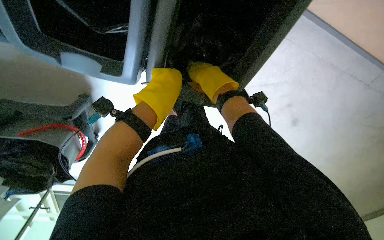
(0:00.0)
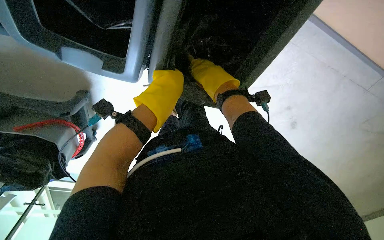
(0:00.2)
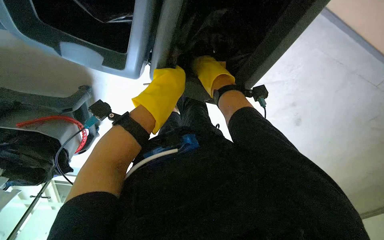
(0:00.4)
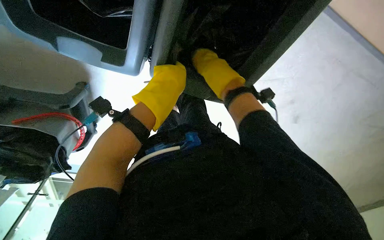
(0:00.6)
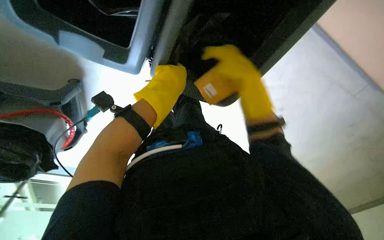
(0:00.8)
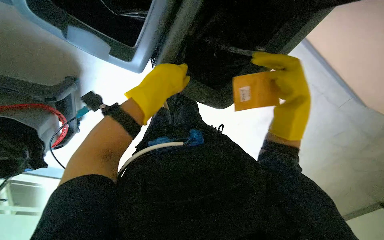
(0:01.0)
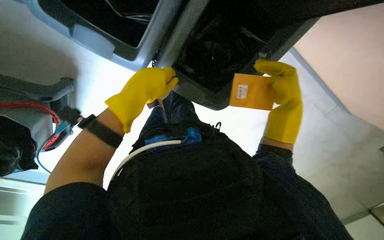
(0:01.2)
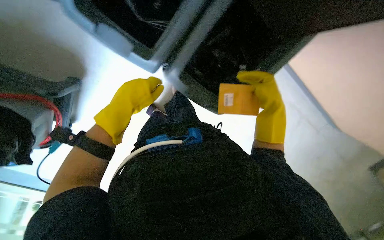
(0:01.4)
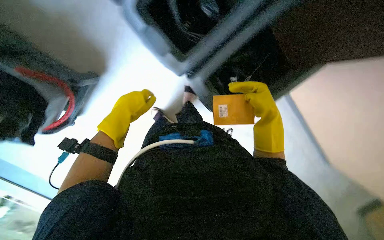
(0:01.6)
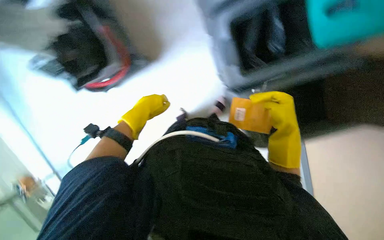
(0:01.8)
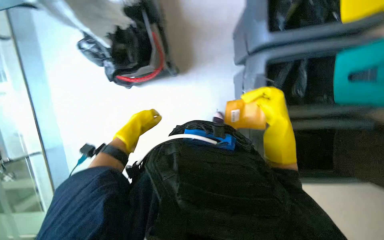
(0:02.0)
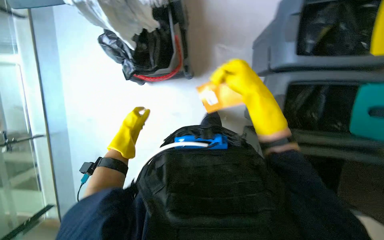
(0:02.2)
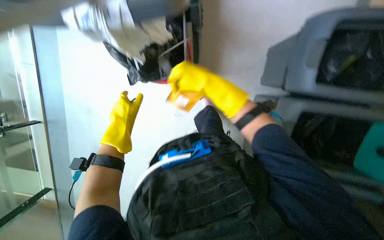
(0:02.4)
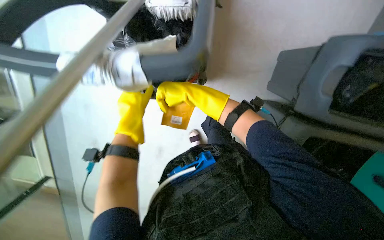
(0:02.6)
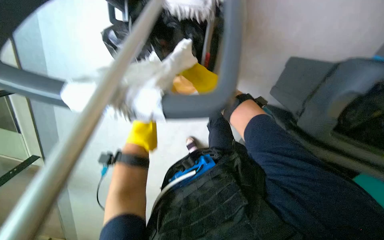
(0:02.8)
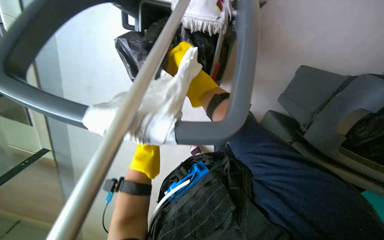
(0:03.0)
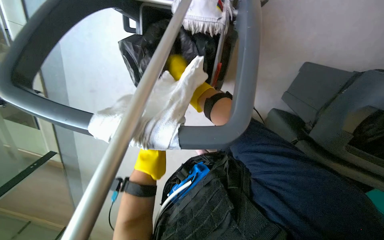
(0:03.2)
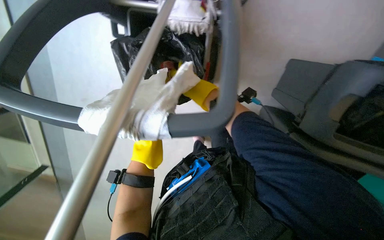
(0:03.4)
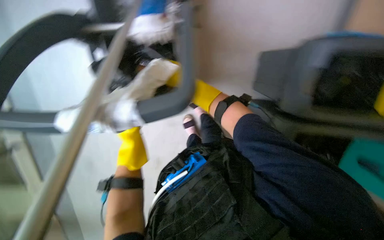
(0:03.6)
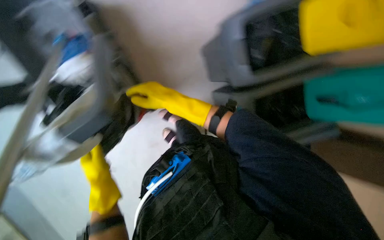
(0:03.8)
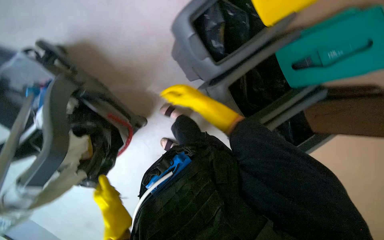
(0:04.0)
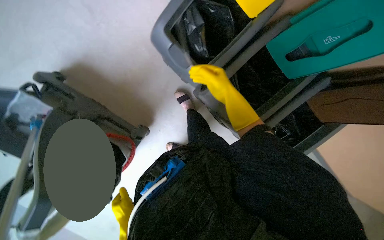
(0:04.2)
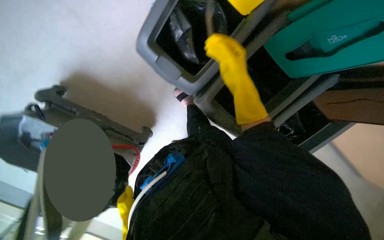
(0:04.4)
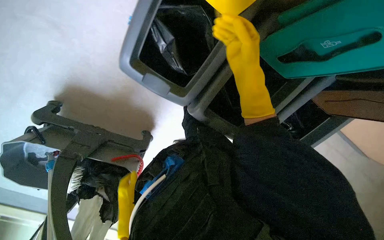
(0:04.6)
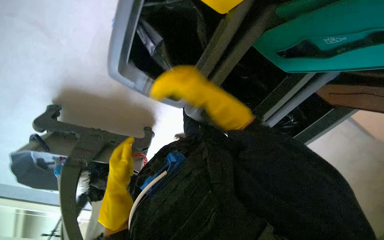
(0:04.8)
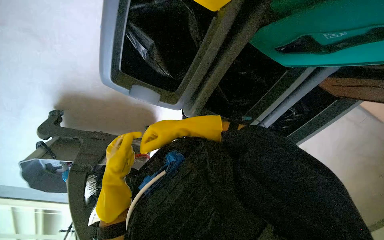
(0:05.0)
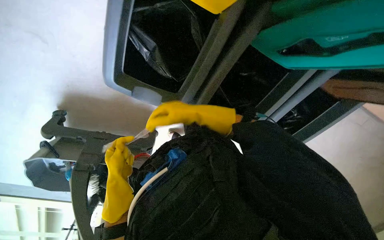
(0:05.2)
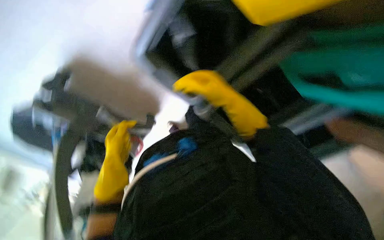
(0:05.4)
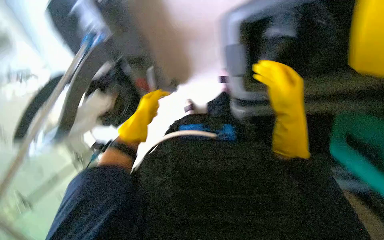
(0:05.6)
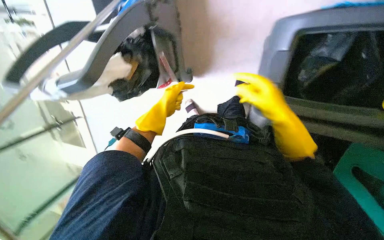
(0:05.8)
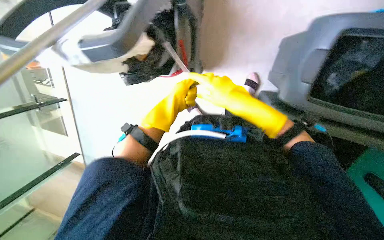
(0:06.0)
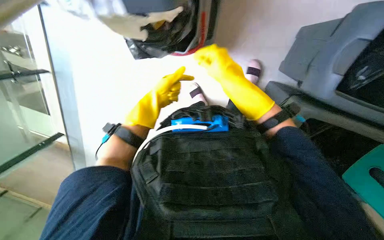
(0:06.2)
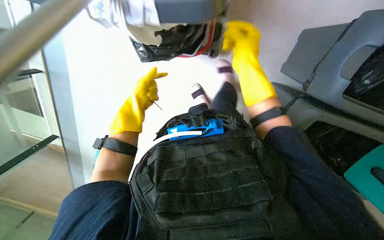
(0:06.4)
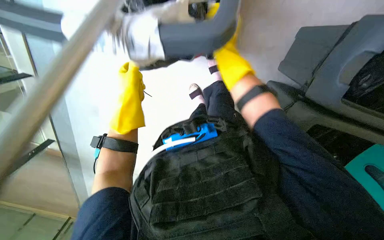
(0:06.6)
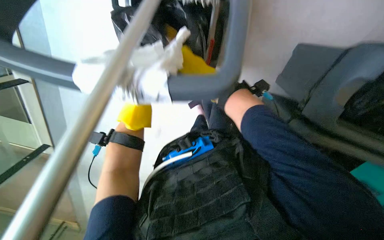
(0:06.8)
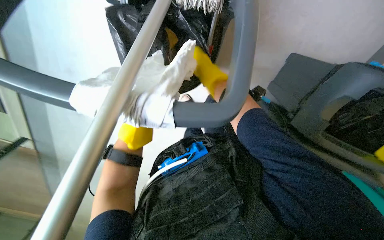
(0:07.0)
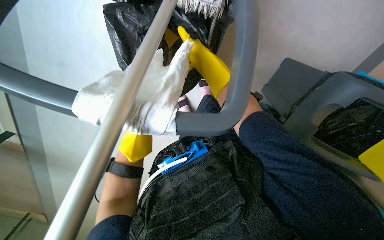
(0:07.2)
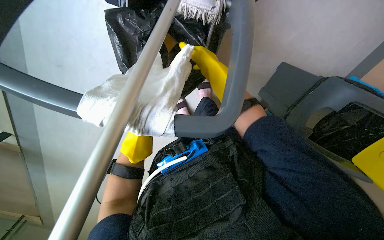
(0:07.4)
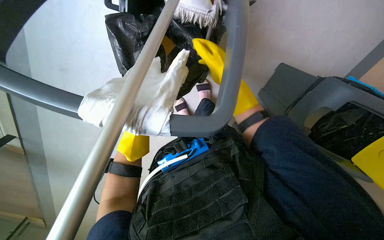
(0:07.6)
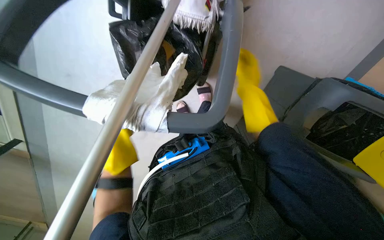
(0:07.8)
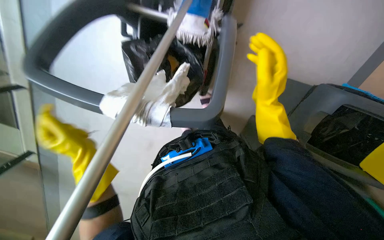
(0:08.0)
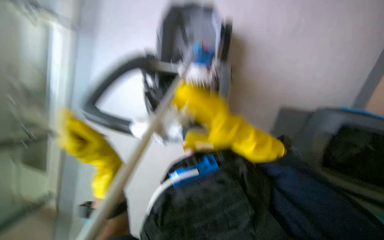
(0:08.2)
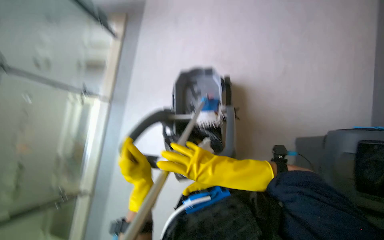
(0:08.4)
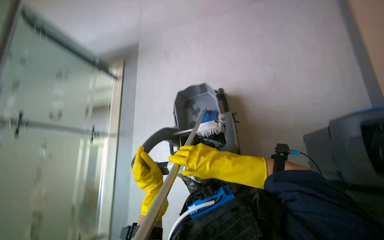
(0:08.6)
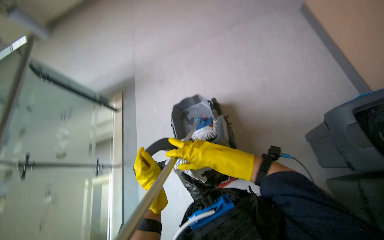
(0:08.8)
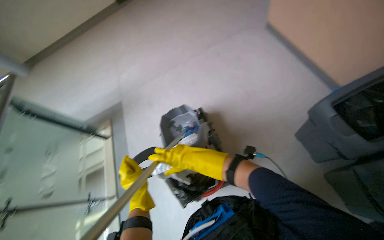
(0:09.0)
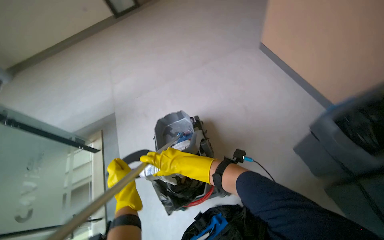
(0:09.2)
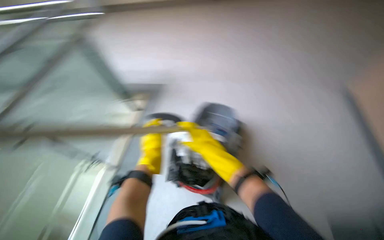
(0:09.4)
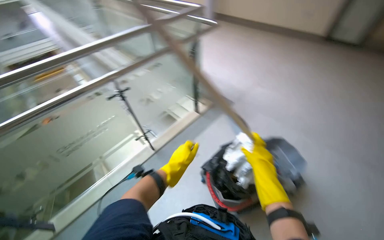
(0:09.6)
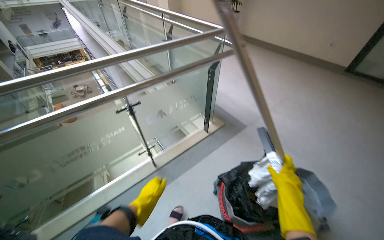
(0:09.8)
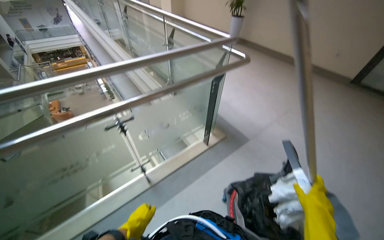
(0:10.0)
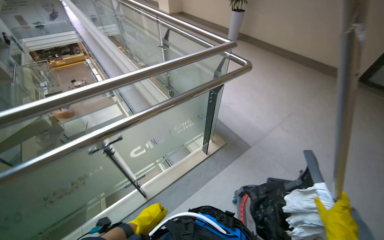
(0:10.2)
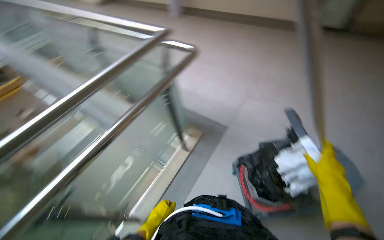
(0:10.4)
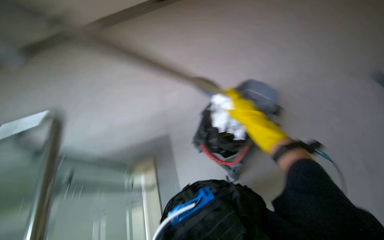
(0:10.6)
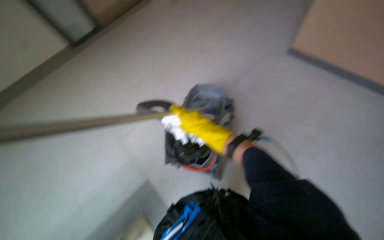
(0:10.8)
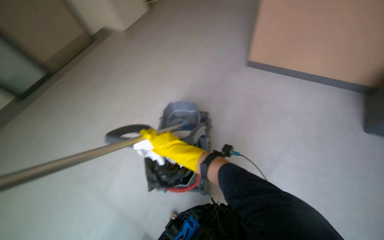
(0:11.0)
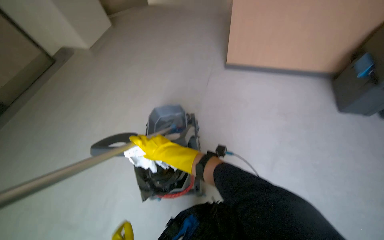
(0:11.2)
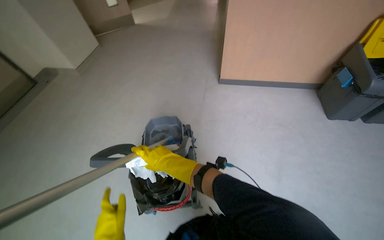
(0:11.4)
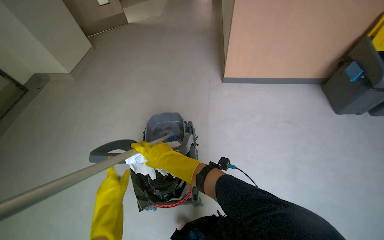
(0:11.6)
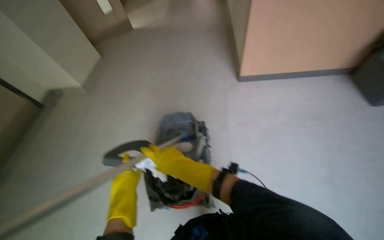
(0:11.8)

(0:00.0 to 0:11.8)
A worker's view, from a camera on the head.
Job: managing trash.
The whole recording: Collecting trash from bin. The worker collects trash from the trash bin.
0:00.0 - 0:01.4: The right hand heads to the right, covering approximately 15 cm, while the left hand moves down the picture and to the left, roughly 15 cm.
0:01.4 - 0:03.0: Everything in view rotates about 40 degrees clockwise.
0:03.0 - 0:04.4: The right hand is displaced to the right and nearer to the camera by roughly 40 cm.
0:04.4 - 0:06.0: The wearer looks roughly 20 degrees further downward. Everything in view rotates about 40 degrees clockwise.
0:06.0 - 0:07.4: The left hand travels down the picture and to the left by approximately 10 cm.
0:07.4 - 0:08.8: The view swings about 20 degrees to the left. The camera pitches upward, by some 60 degrees. The scene turns about 35 degrees counterclockwise in the picture.
0:08.8 - 0:10.4: The camera is carried approximately 50 cm.
0:10.4 - 0:11.8: The head turns to the right by roughly 95 degrees. The camera pitches upward, by roughly 15 degrees.

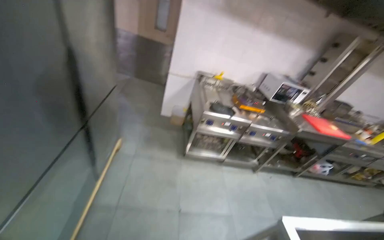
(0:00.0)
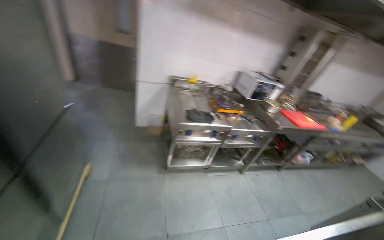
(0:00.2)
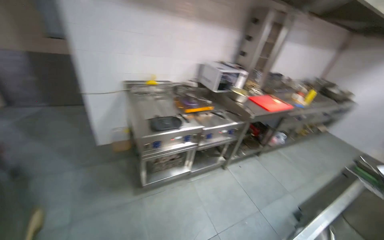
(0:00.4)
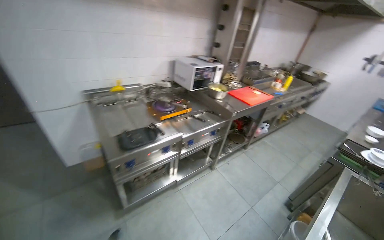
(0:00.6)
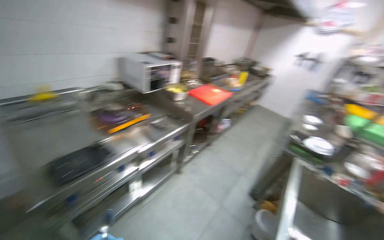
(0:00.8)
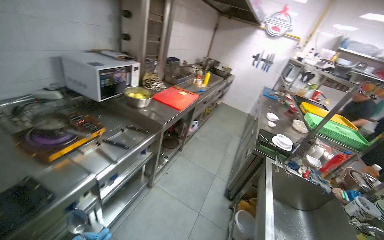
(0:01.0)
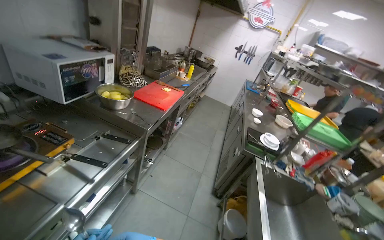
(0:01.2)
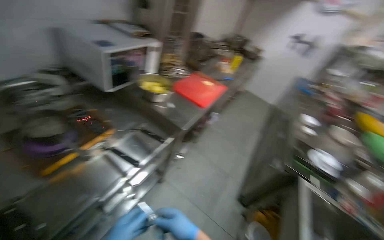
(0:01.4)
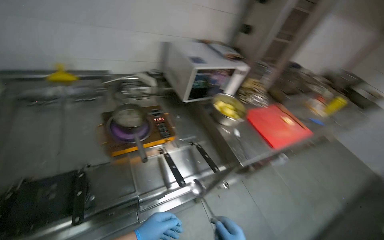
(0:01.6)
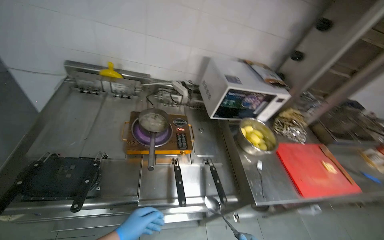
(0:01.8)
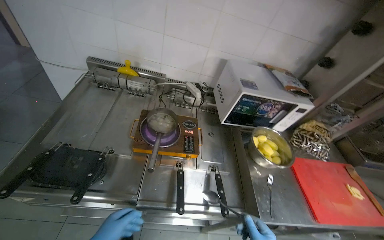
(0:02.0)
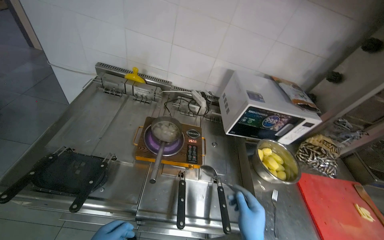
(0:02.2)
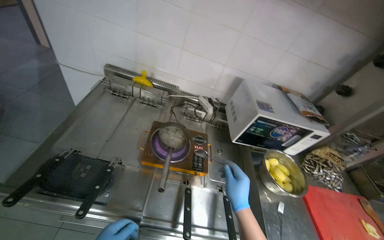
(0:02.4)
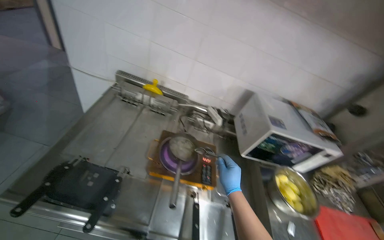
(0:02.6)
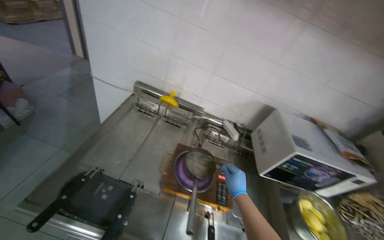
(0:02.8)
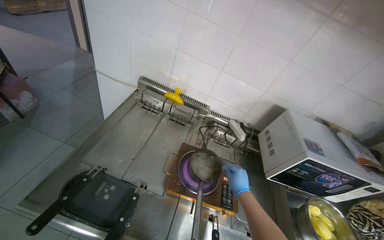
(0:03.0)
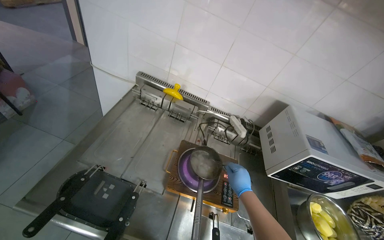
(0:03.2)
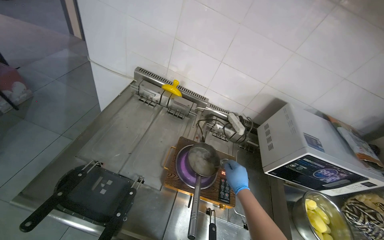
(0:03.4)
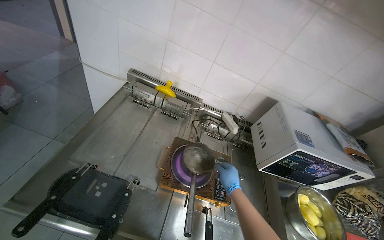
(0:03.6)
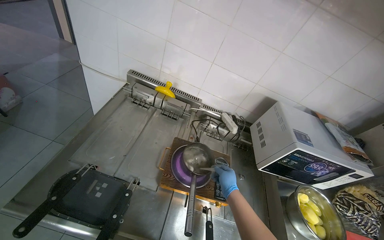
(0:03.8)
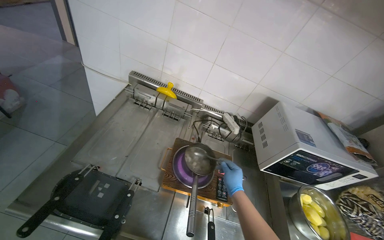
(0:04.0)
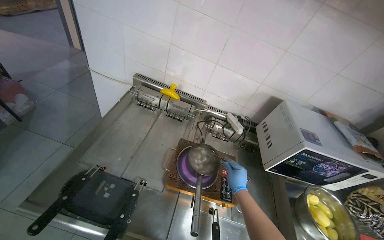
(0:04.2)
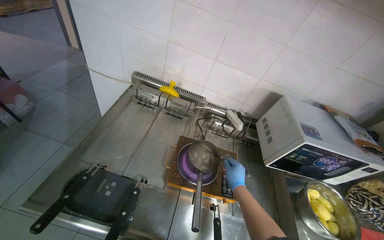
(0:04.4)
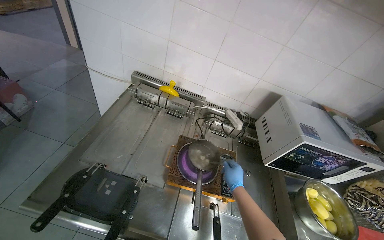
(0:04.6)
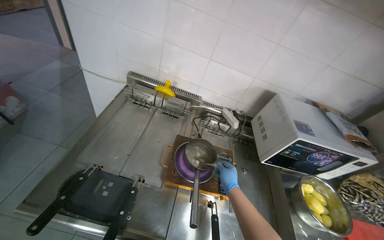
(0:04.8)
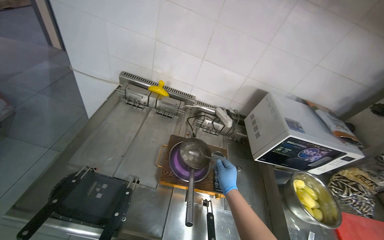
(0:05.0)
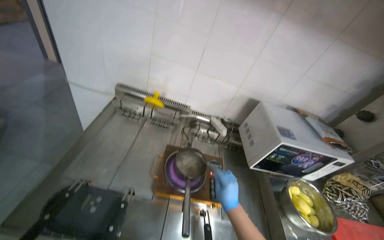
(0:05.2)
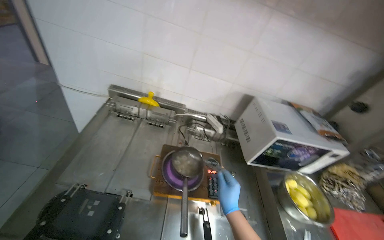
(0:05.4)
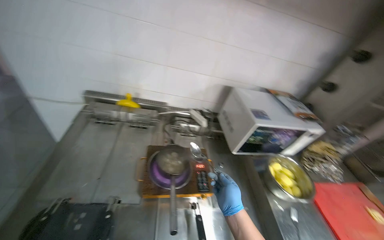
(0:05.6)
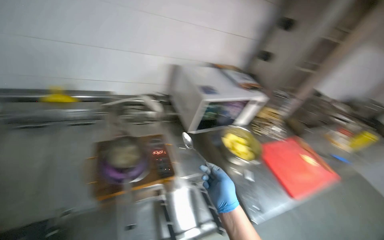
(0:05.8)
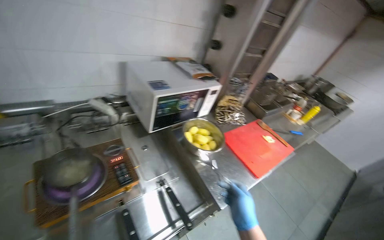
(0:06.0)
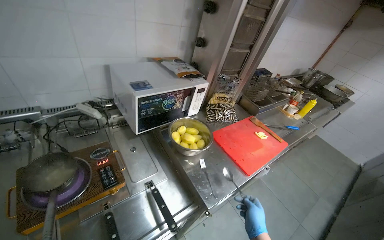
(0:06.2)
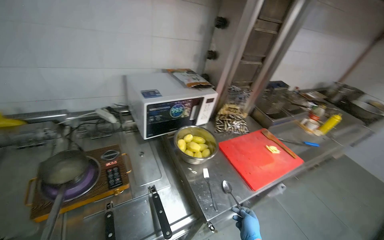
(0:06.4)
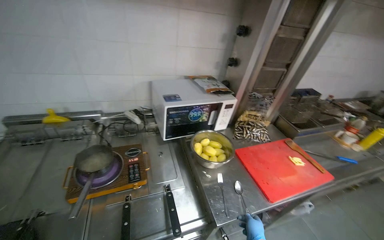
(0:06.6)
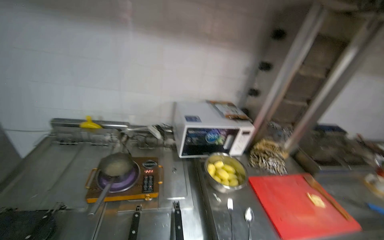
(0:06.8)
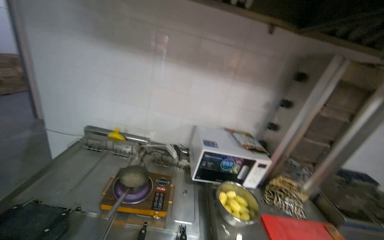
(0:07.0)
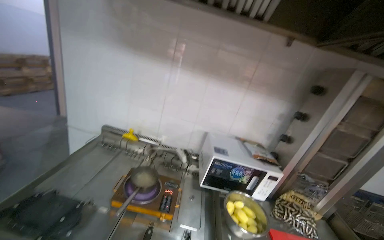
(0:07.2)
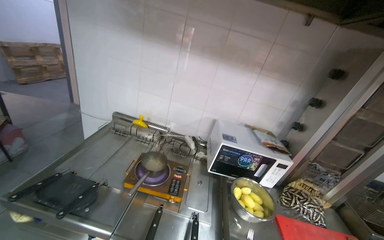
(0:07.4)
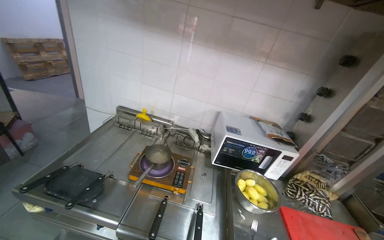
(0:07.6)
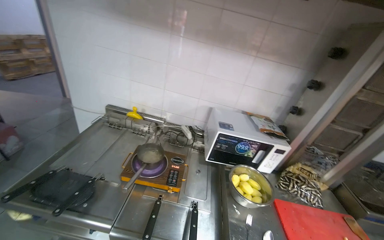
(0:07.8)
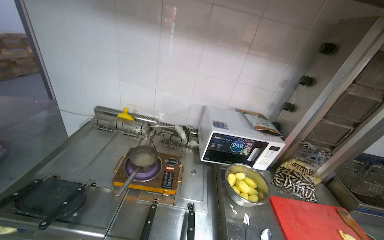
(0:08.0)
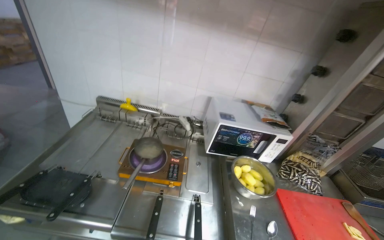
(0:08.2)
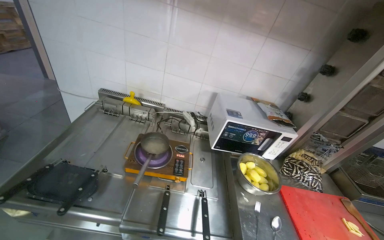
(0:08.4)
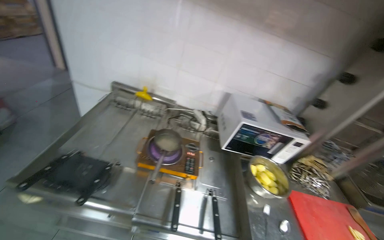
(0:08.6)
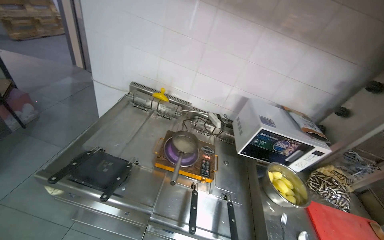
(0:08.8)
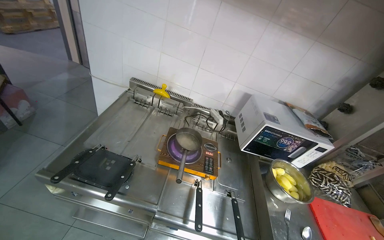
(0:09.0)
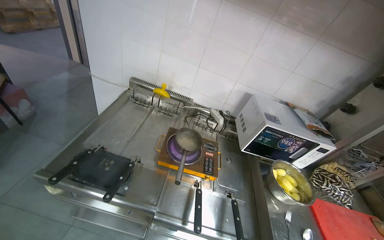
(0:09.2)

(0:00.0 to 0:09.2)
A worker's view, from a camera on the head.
Job: cooking food.
The whole recording: Stirring contents in pot. The worker stirs the contents in a small pot on the stove.
0:00.0 - 0:01.6: The camera is carried about 1.5 m. The camera is aimed about 20 degrees further to the right.
0:04.6 - 0:06.2: The head rotates about 45 degrees to the right.
0:06.2 - 0:07.6: The head turns to the left by about 45 degrees. The view tips upward by some 20 degrees.
